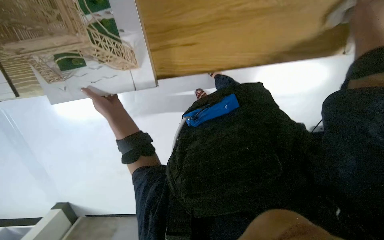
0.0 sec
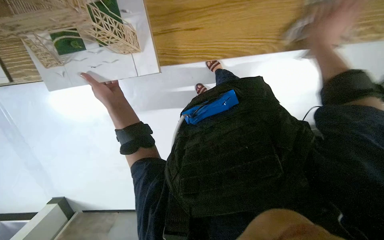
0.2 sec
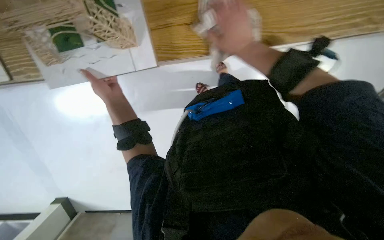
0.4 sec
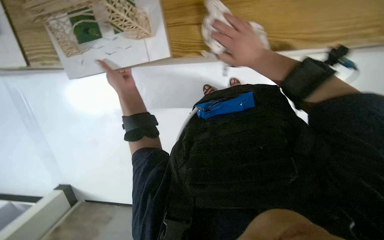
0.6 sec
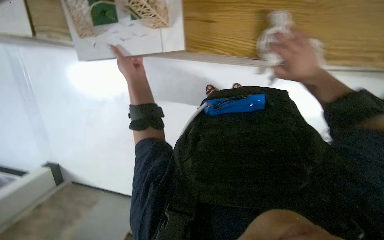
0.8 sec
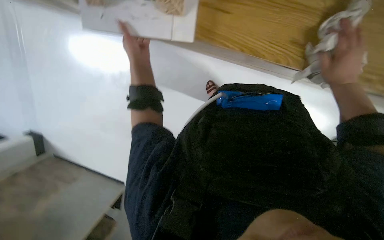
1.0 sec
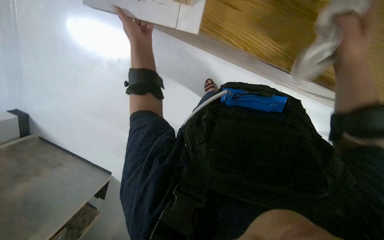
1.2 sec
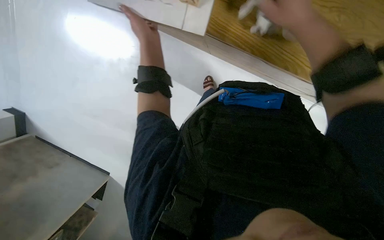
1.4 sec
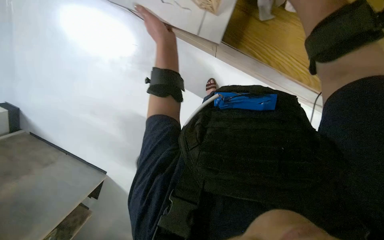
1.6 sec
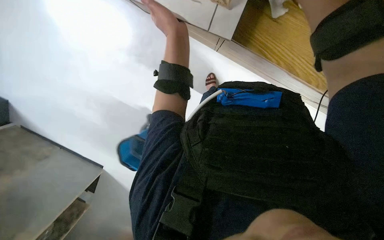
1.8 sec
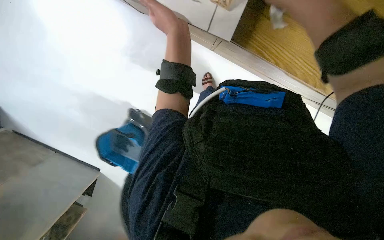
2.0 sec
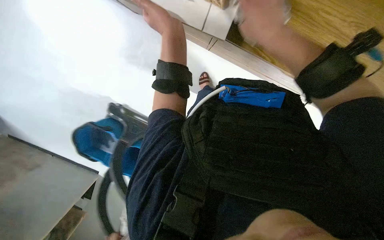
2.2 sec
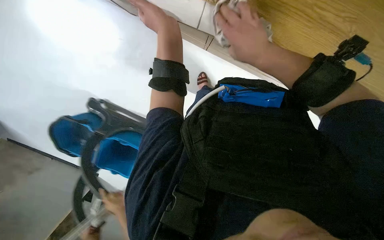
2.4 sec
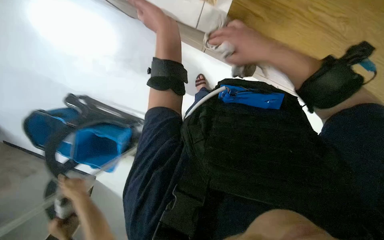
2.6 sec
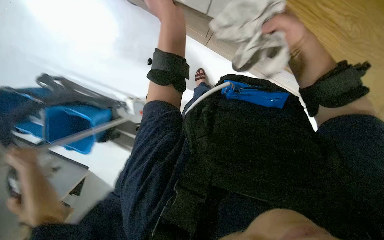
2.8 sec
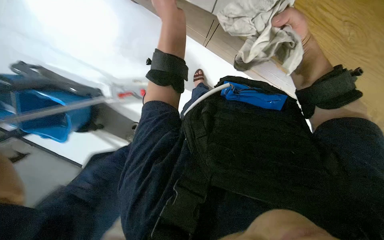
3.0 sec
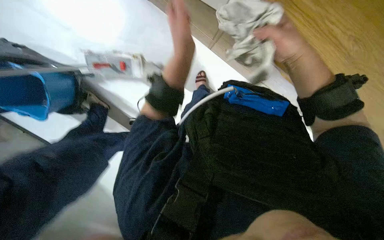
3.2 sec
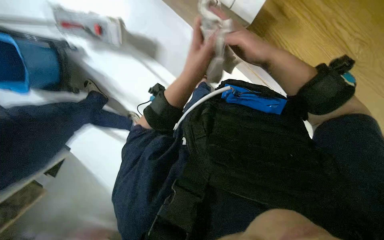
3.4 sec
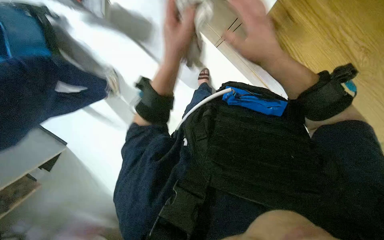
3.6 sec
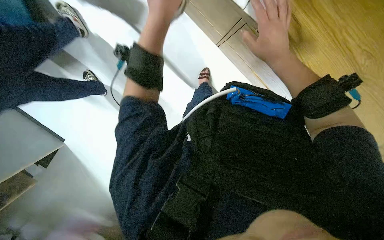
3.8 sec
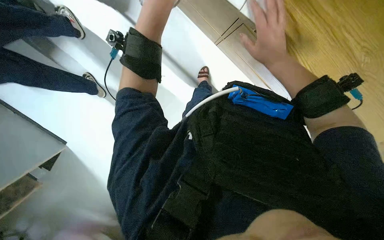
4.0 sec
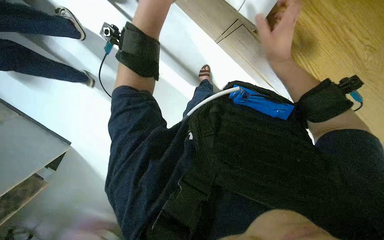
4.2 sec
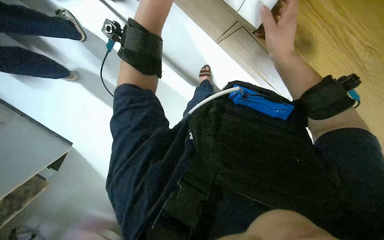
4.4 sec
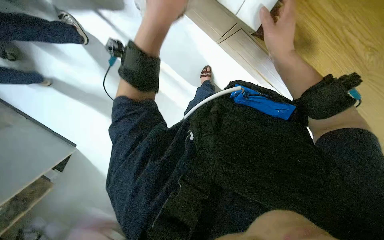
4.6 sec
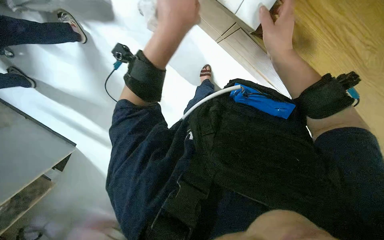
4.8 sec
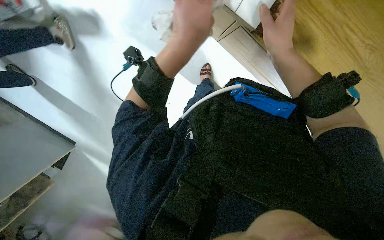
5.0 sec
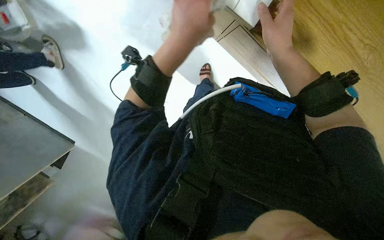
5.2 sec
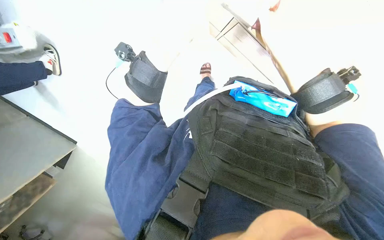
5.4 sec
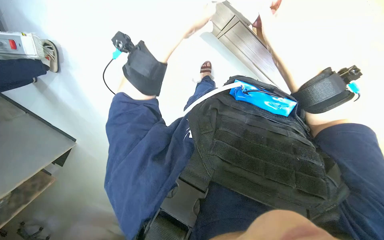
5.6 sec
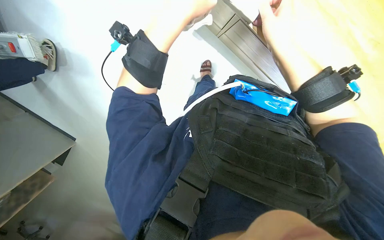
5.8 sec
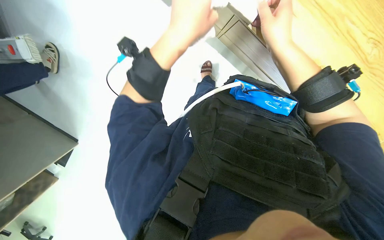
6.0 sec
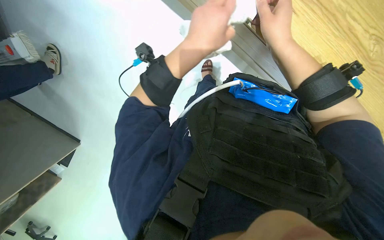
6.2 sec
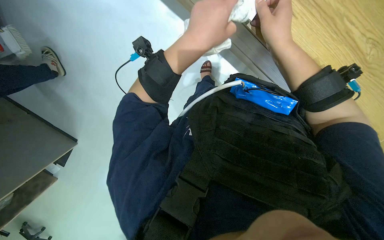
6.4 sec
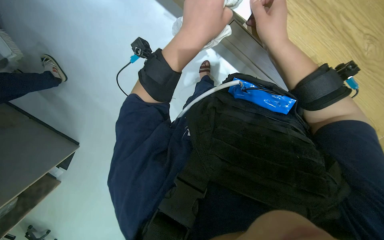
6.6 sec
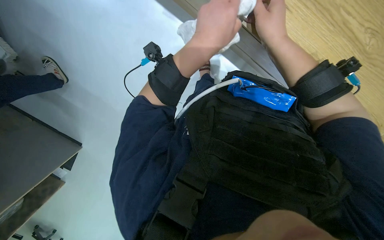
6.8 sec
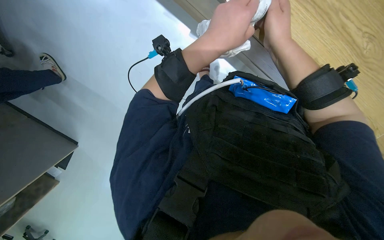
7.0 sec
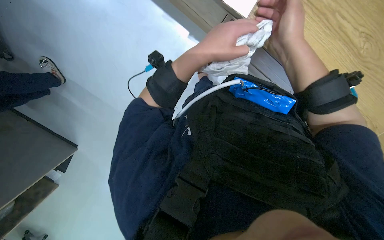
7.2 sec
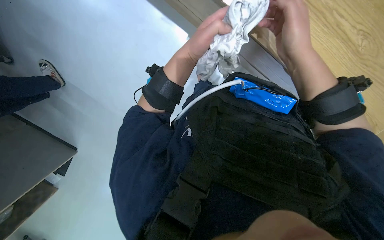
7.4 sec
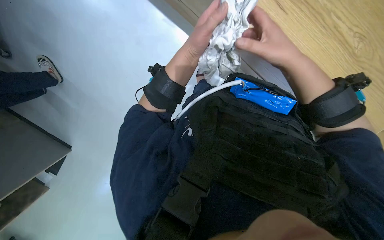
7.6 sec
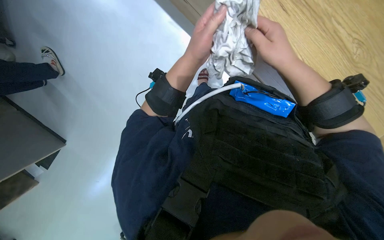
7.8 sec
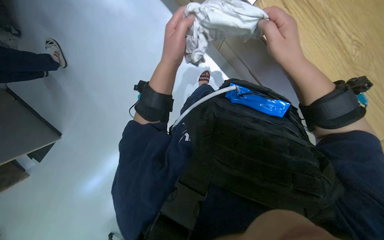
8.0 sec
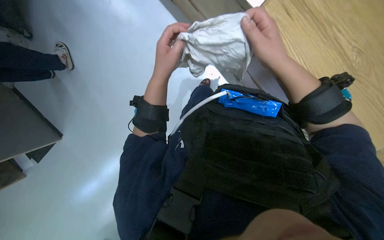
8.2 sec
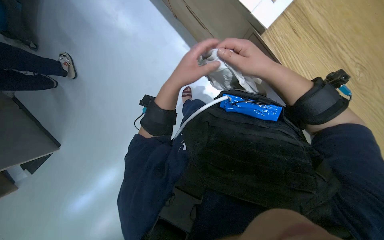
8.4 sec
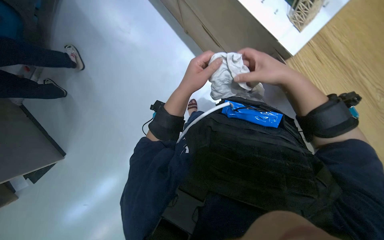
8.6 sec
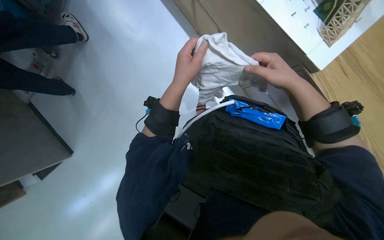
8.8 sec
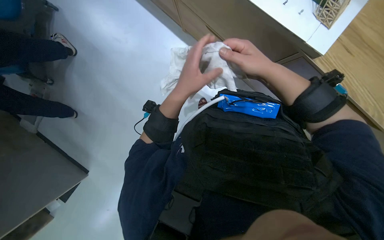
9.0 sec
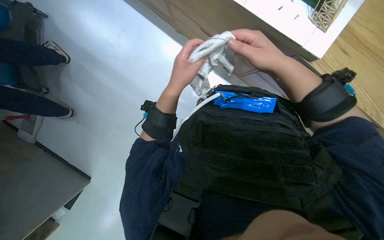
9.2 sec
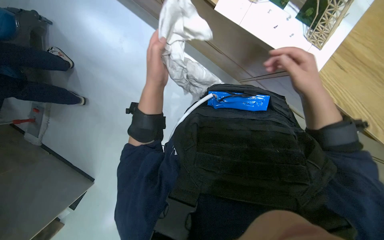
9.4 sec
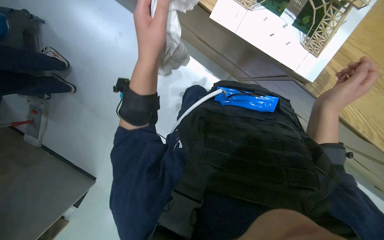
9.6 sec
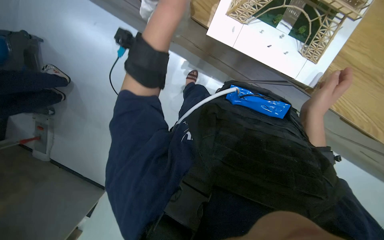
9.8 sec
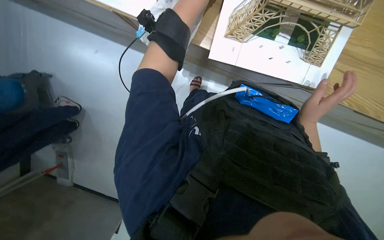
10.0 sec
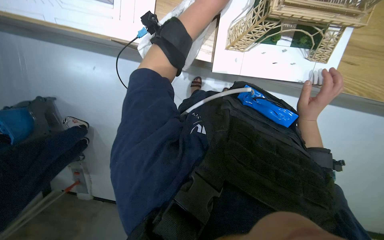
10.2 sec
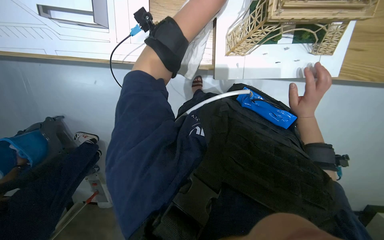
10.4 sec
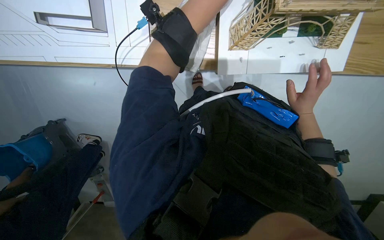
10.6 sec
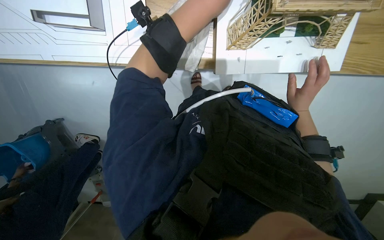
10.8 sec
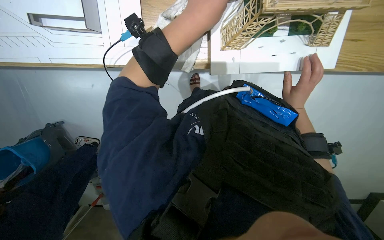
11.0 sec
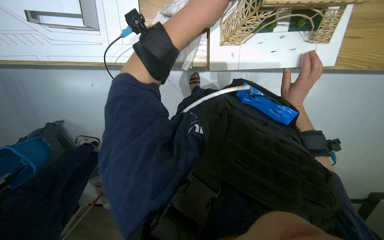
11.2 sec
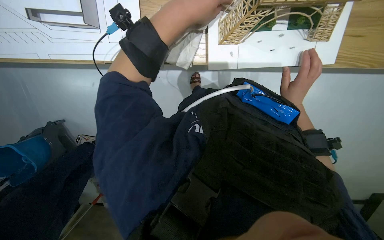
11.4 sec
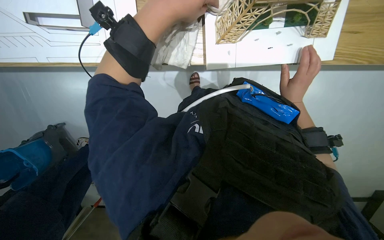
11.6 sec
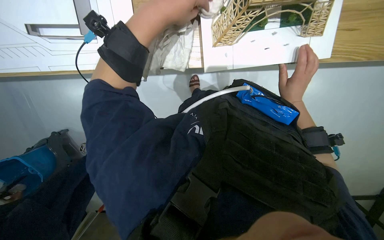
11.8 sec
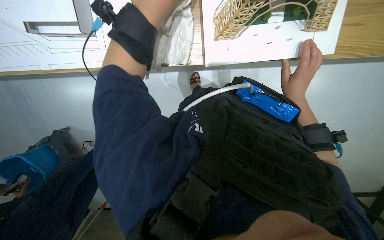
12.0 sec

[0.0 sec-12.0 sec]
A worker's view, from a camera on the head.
Job: wiping surfaces.
The whole recording: Wiping wooden desk surface. The worker wipes the wooden desk surface with a white cloth.
0.0 sec to 1.6 sec: The right hand goes left and right, approximately 25 cm each way, reversing 2 times.
1.6 sec to 3.0 sec: The right hand goes roughly 15 cm farther from the camera and to the right.
3.0 sec to 4.4 sec: The view tilts about 15 degrees downward. Both hands travel together to the left, about 10 cm. The left hand reaches some 15 cm farther from the camera, then returns.
4.4 sec to 6.0 sec: The left hand moves up and down the picture over roughly 10 cm, changing direction 2 times.
6.0 sec to 7.6 sec: The hands make small movements and keep their place.
9.0 sec to 10.4 sec: The scene rotates counterclockwise by about 30 degrees.

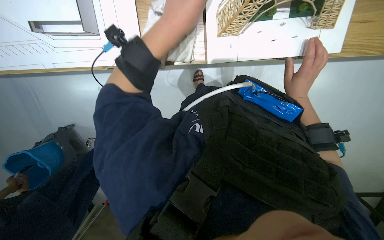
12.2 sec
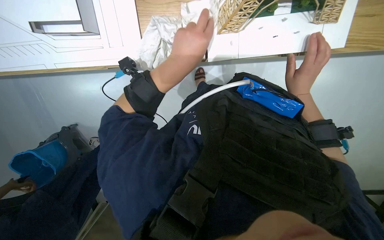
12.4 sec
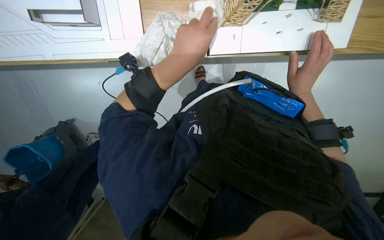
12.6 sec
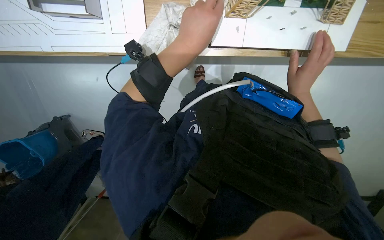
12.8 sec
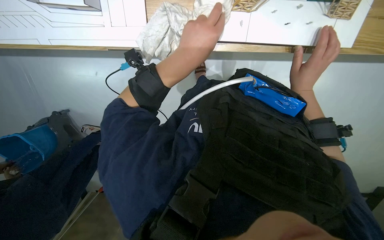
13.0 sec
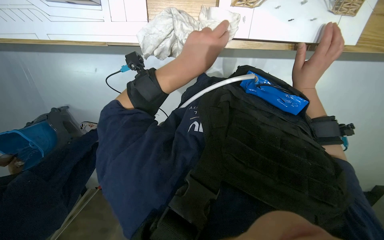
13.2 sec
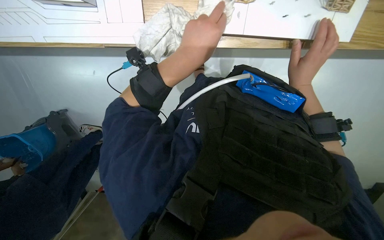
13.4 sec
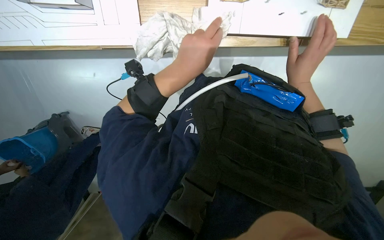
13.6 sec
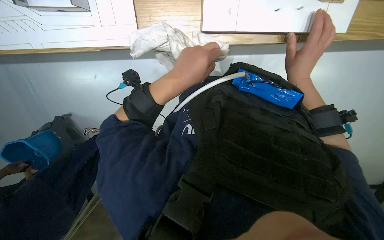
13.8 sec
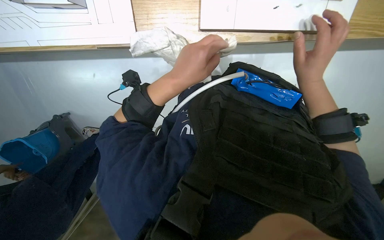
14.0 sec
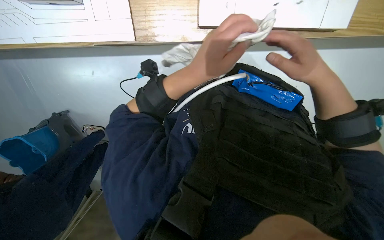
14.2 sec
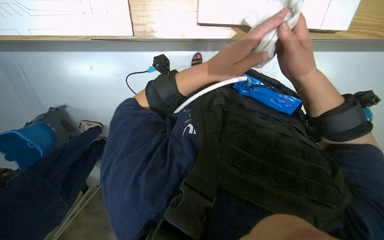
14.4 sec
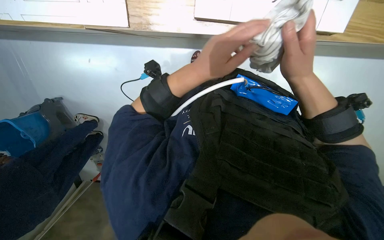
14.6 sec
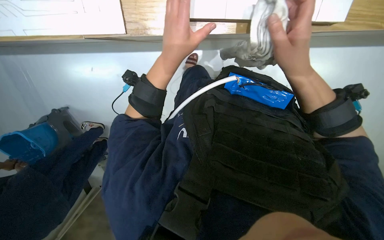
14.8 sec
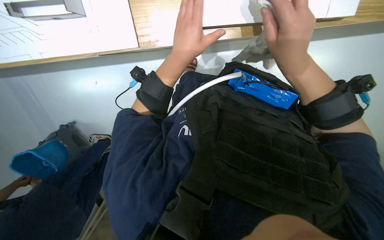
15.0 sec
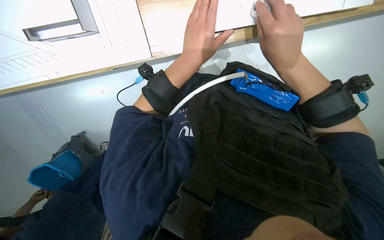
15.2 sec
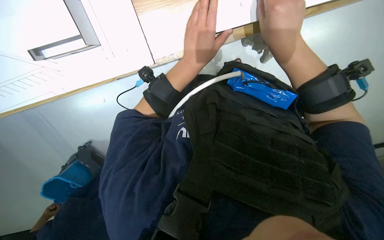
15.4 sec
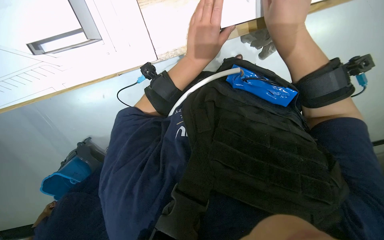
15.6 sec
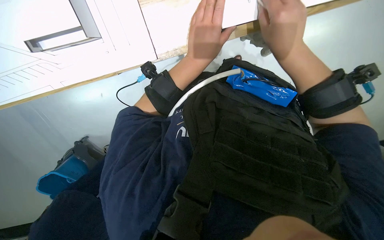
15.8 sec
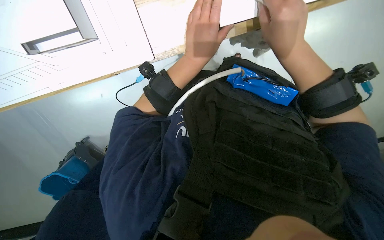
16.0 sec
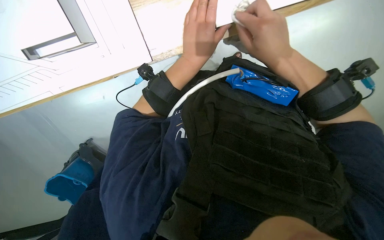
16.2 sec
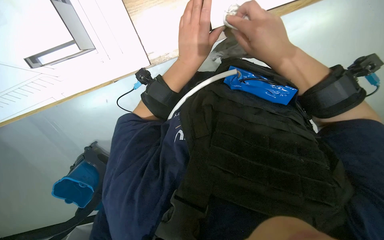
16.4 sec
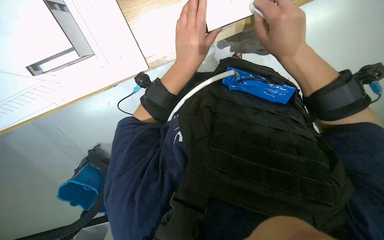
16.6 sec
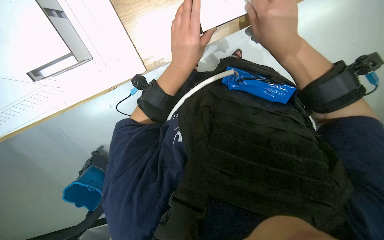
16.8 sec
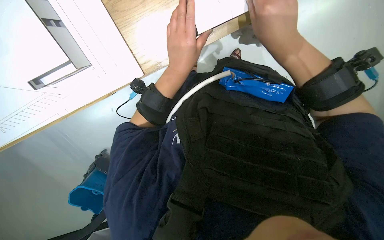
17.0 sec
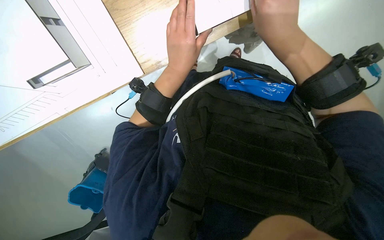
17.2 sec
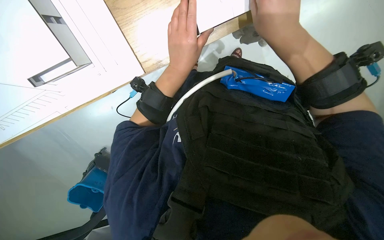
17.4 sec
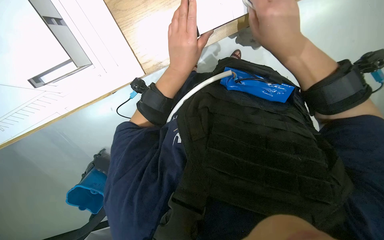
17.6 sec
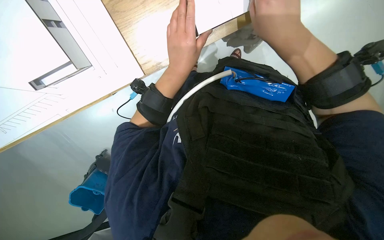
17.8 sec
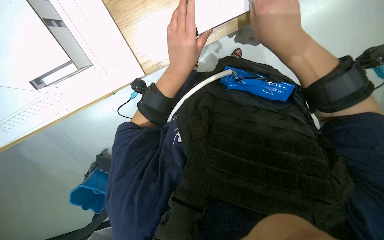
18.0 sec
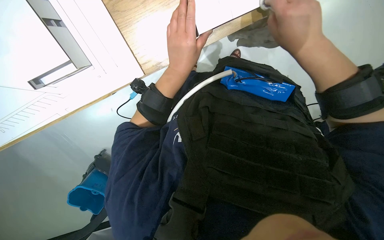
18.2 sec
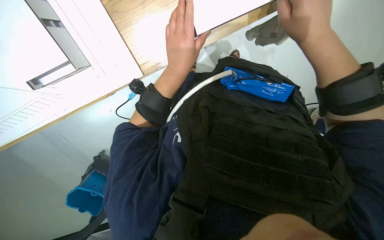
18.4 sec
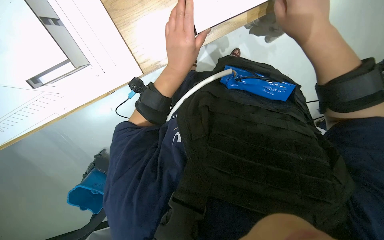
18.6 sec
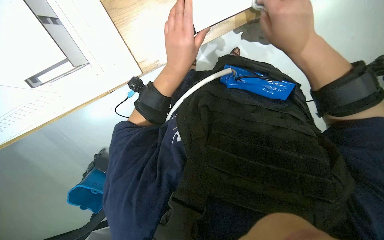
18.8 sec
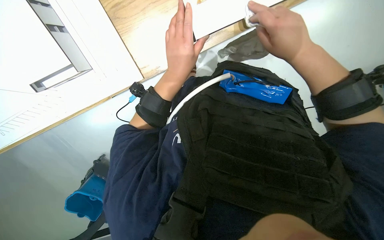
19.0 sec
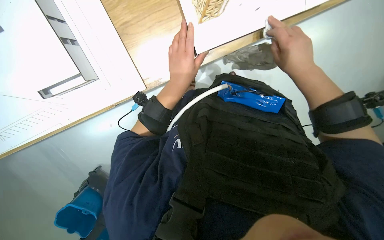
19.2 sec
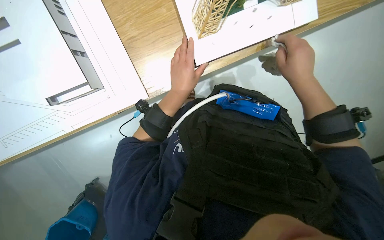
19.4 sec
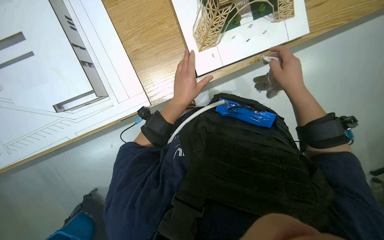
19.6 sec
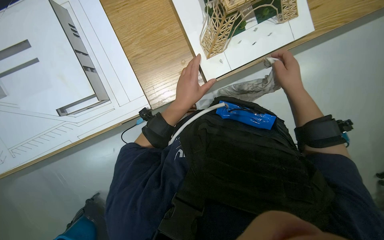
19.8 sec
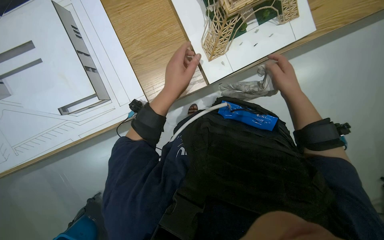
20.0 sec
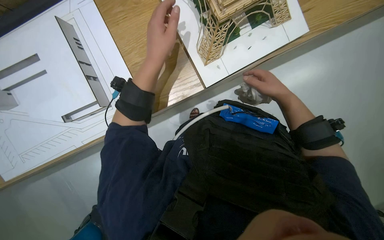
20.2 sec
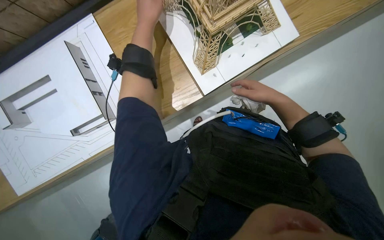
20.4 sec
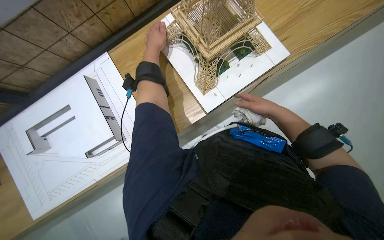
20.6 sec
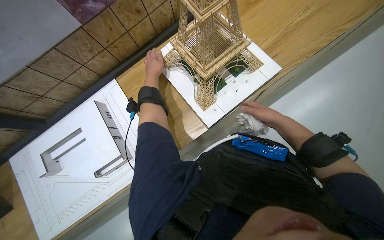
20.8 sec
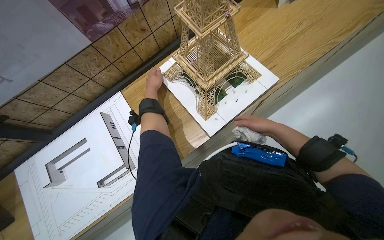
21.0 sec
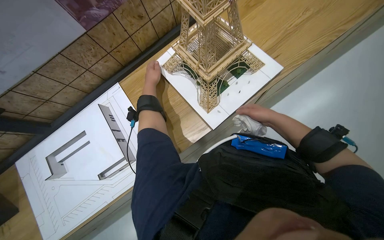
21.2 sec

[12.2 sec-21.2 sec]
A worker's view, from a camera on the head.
Job: wiping surfaces.
The whole recording: Wiping wooden desk surface. The worker wipes the wooden desk surface with a white cloth.
12.2 sec to 13.8 sec: The left hand goes roughly 15 cm down the picture.
13.8 sec to 15.2 sec: The right hand goes approximately 20 cm to the left and nearer to the camera.
15.2 sec to 18.2 sec: The hands are busy where they are.
18.2 sec to 19.8 sec: The view tips upward by some 15 degrees.
19.8 sec to 21.2 sec: The wearer looks about 20 degrees further upward. The left hand moves up the picture and to the left, about 30 cm.
